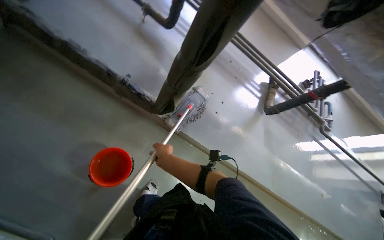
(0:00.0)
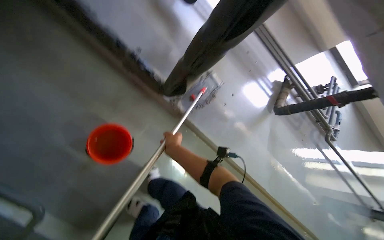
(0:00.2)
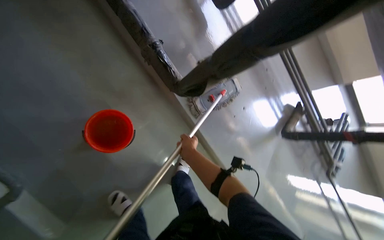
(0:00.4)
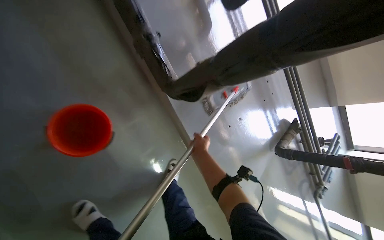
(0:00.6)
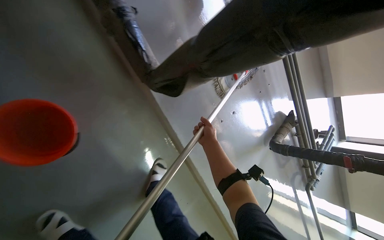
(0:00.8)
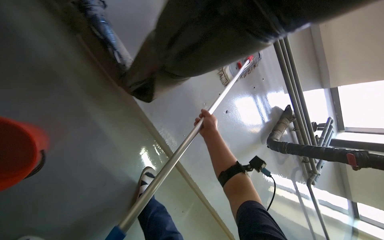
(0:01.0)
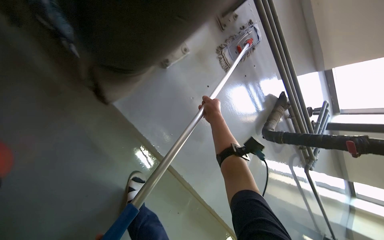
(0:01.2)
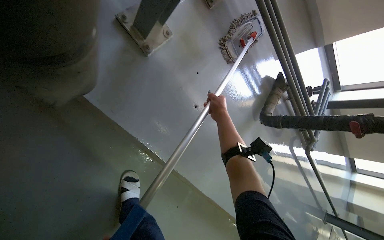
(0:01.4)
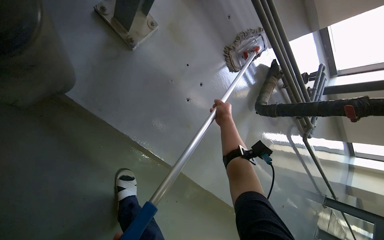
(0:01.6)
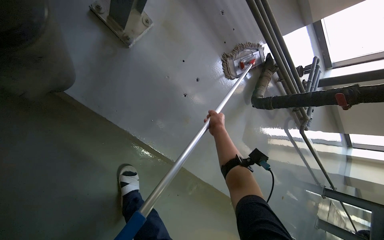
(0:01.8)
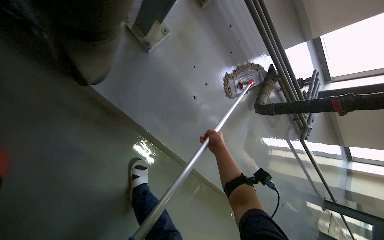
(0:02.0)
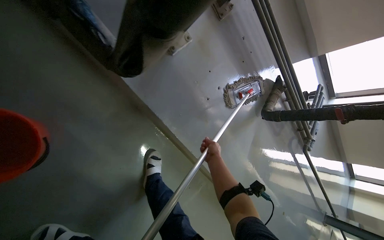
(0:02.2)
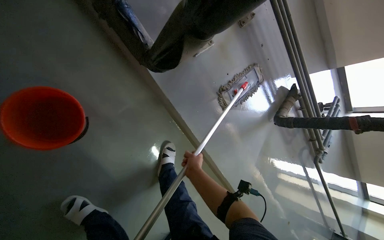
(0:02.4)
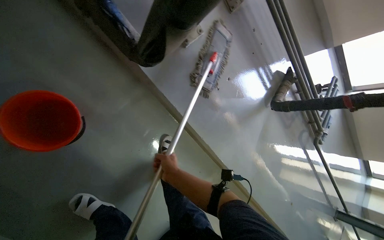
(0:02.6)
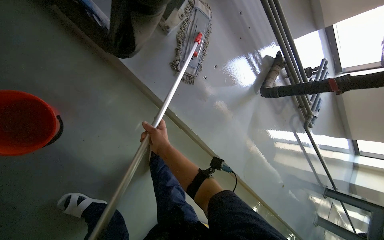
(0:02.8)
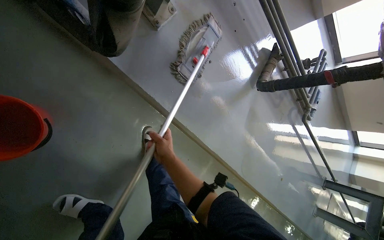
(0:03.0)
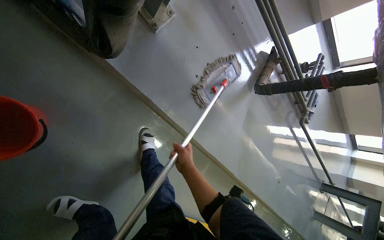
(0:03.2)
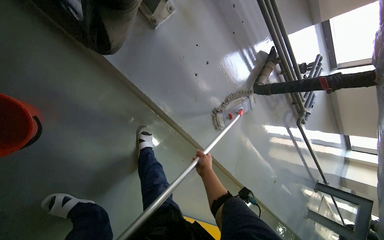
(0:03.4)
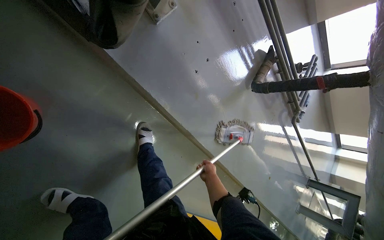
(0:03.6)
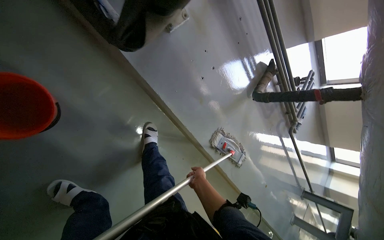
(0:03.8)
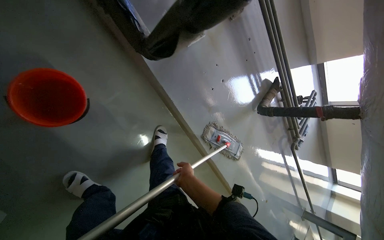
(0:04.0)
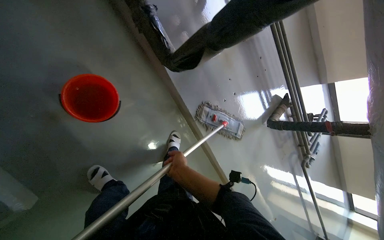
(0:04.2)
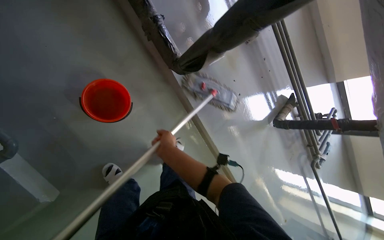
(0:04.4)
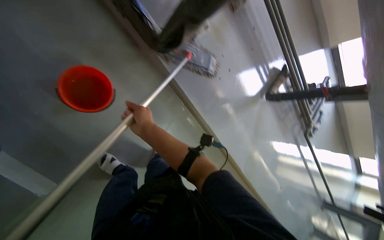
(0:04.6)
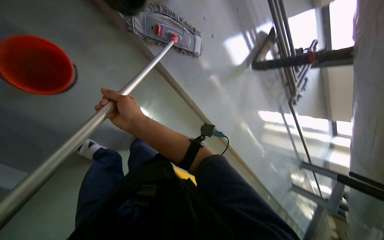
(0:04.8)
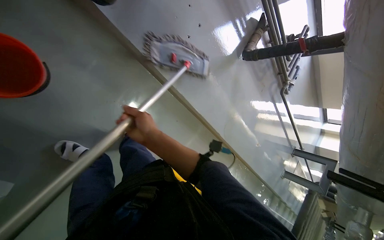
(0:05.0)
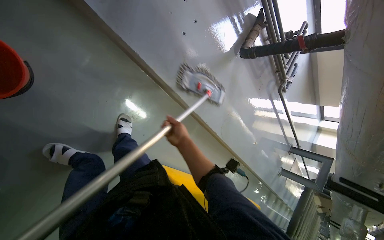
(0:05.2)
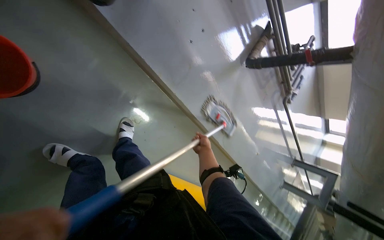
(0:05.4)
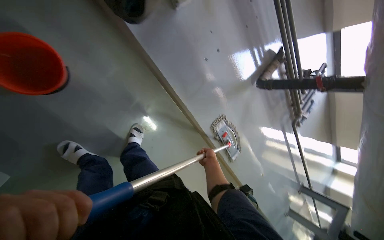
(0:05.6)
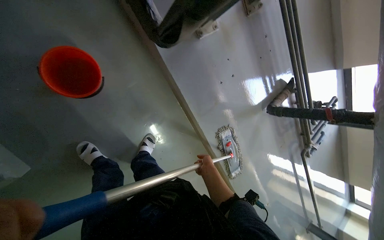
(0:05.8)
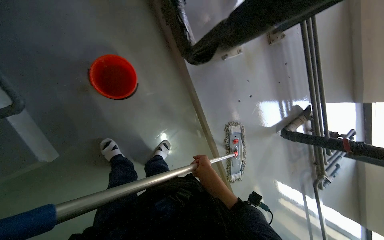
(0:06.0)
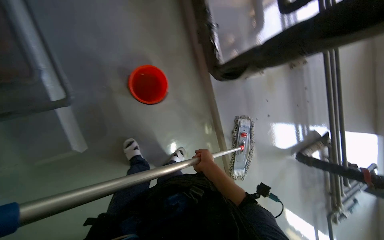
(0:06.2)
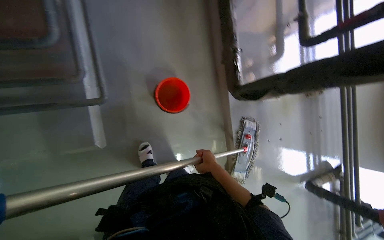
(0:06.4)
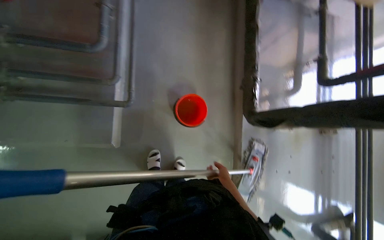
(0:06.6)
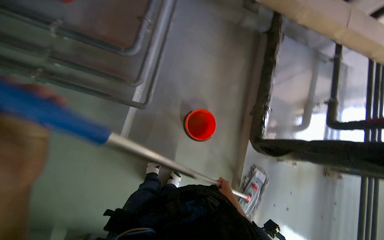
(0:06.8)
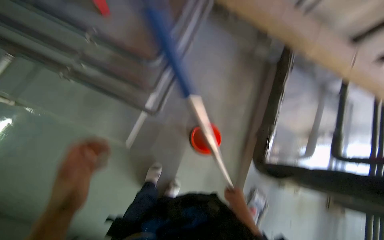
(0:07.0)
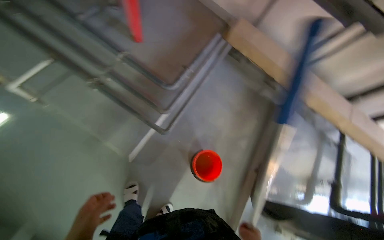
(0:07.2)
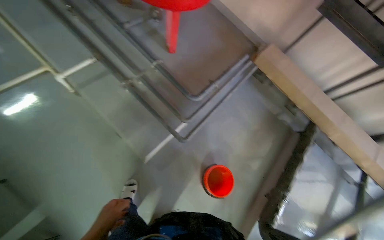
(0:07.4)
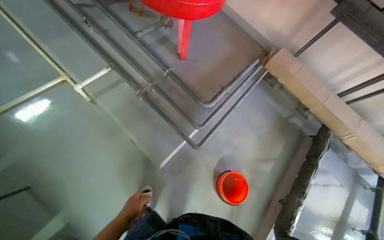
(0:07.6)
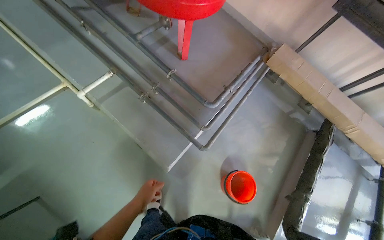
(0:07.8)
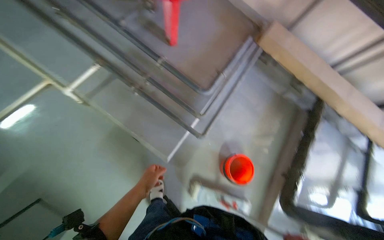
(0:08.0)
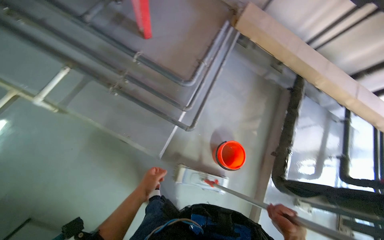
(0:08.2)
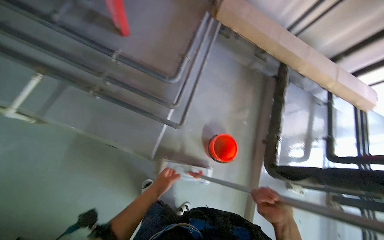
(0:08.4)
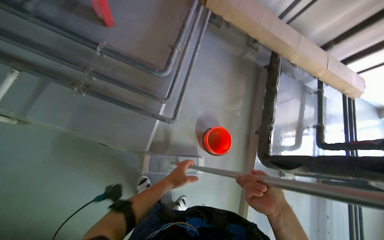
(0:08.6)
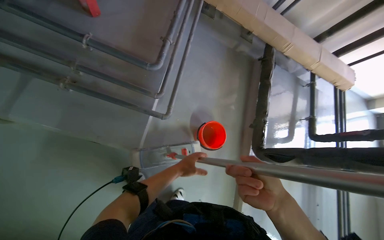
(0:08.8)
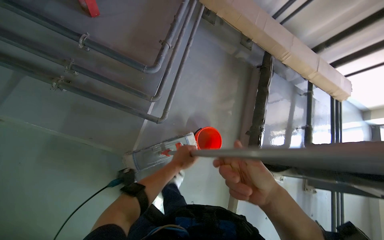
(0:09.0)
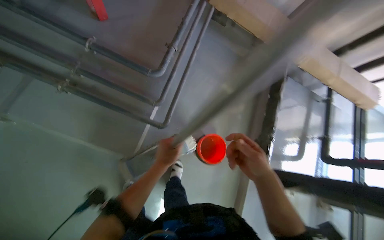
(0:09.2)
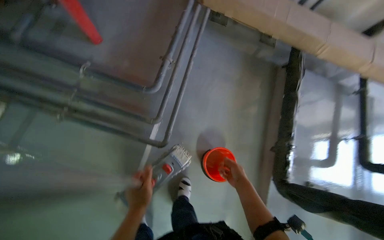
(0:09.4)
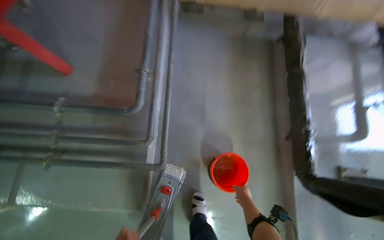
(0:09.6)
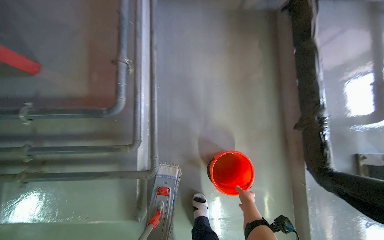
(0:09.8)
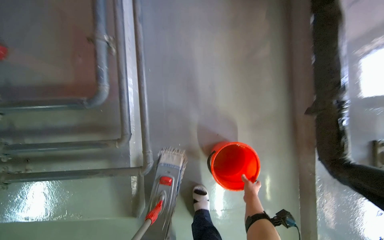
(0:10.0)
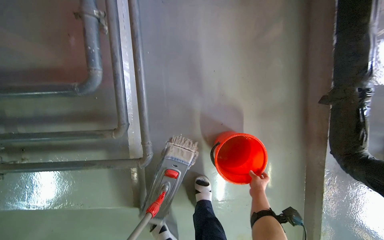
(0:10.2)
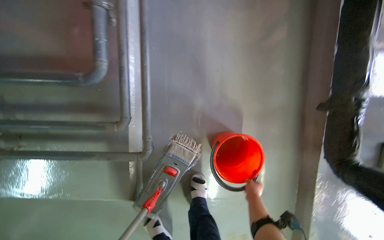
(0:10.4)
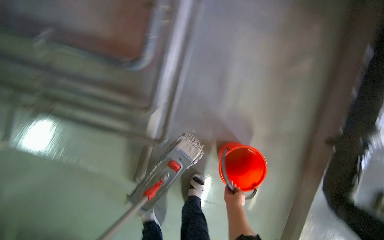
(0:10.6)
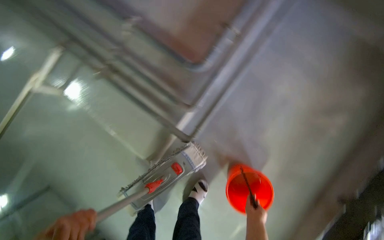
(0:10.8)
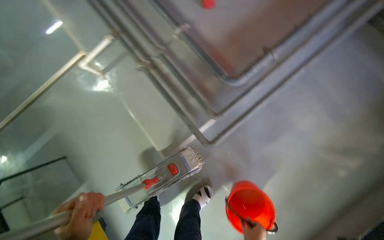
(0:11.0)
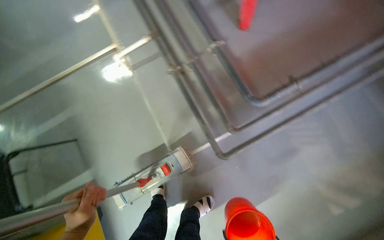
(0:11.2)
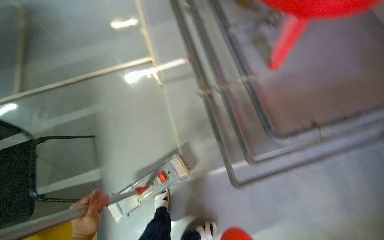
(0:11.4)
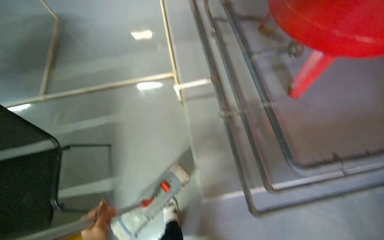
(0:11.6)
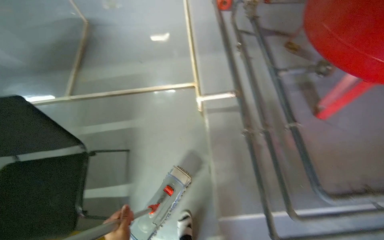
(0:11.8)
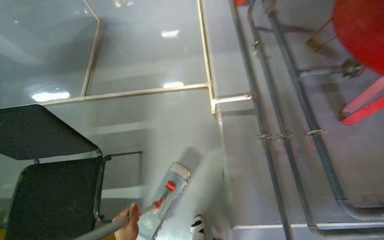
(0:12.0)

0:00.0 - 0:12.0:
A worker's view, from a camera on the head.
Job: mopping floor.
The whole recording: Mopping floor. The worker mops the floor, occasionally wringing and adjusting the mop head.
0:00.0 - 0:01.6: The head travels about 60 cm. The view tips downward by roughly 15 degrees.
0:01.6 - 0:03.0: The right hand heads to the left, nearer to the camera and down the picture, covering about 50 cm.
0:03.0 - 0:04.4: The camera pitches upward, by about 15 degrees. The right hand travels to the right and back again, about 15 cm each way.
0:06.0 - 0:07.6: The camera travels approximately 60 cm. The wearer looks roughly 65 degrees further to the left. The view tips upward by roughly 45 degrees.
0:07.6 - 0:09.0: The wearer's head swings roughly 25 degrees to the right. The view tilts roughly 15 degrees downward.
0:09.0 - 0:10.4: The wearer moves some 70 cm. The view pans to the left by approximately 15 degrees. The view tilts some 20 degrees downward.
0:10.4 - 0:12.0: The head travels some 90 cm. The head turns to the left by about 85 degrees. The camera pitches upward, by some 20 degrees.

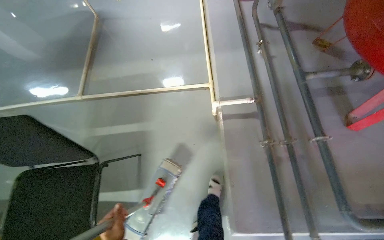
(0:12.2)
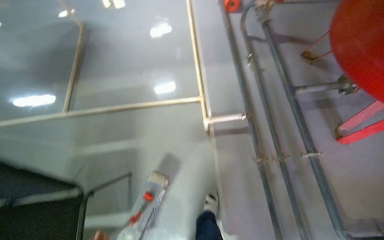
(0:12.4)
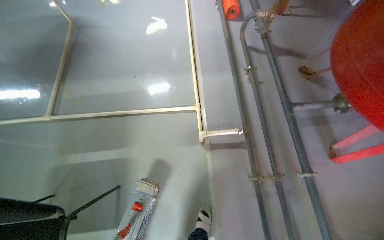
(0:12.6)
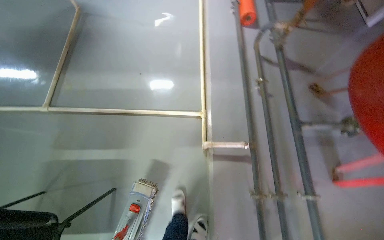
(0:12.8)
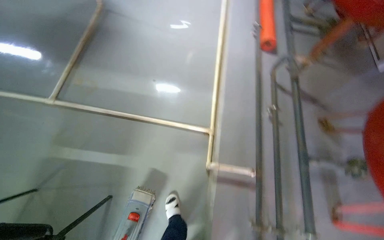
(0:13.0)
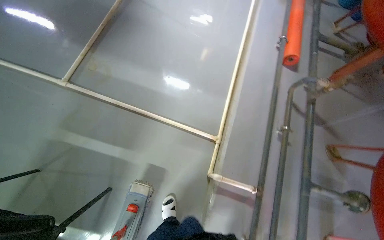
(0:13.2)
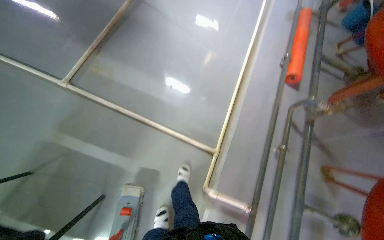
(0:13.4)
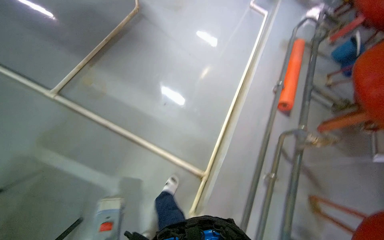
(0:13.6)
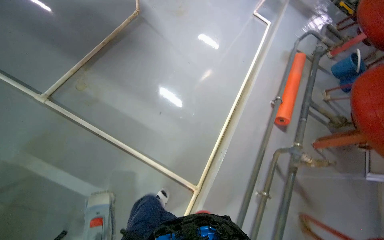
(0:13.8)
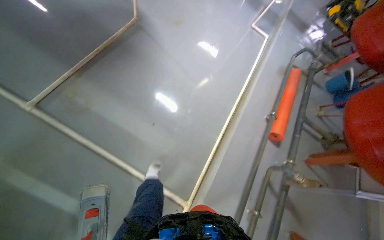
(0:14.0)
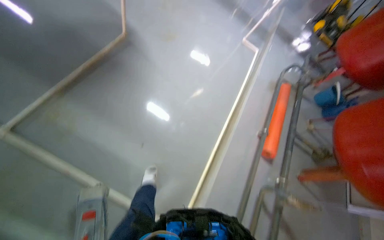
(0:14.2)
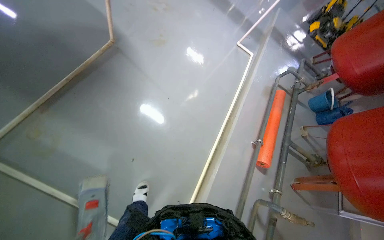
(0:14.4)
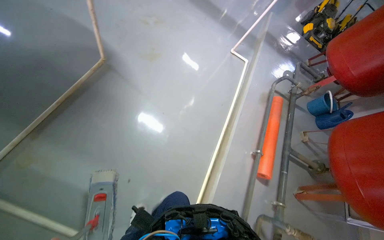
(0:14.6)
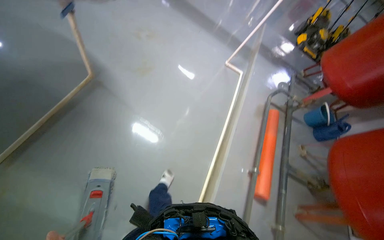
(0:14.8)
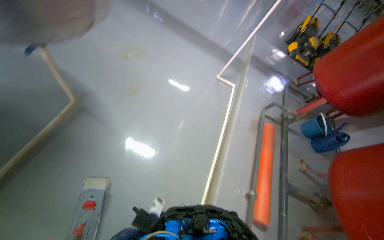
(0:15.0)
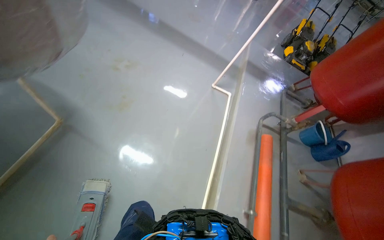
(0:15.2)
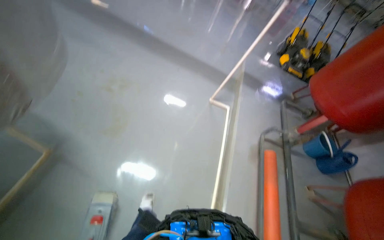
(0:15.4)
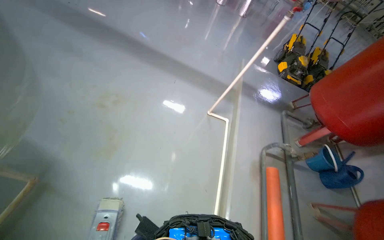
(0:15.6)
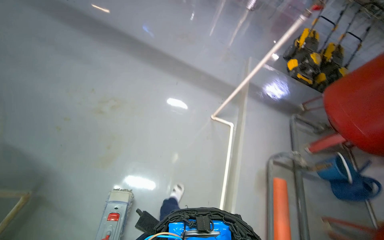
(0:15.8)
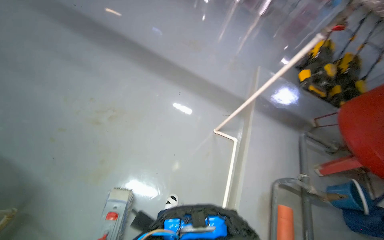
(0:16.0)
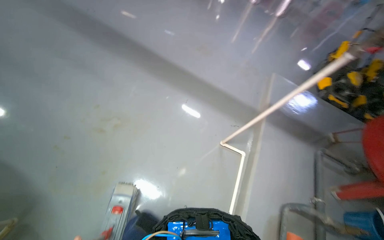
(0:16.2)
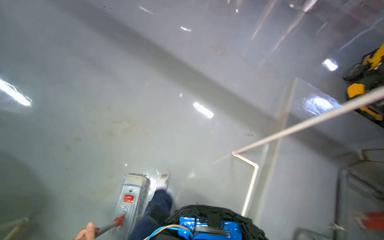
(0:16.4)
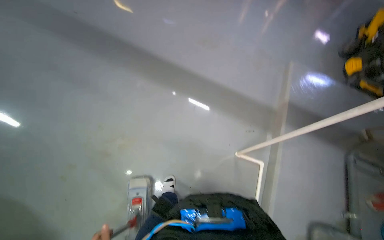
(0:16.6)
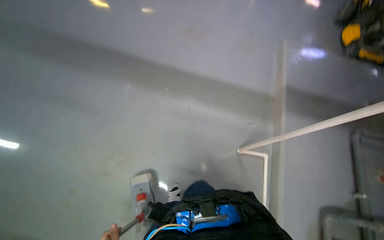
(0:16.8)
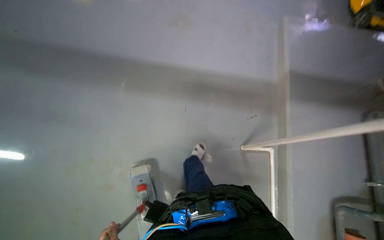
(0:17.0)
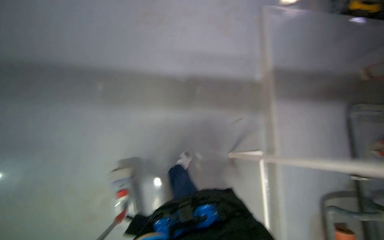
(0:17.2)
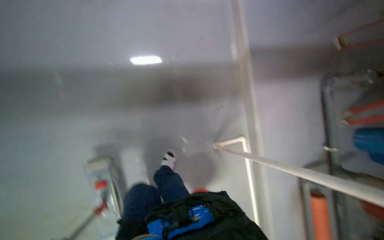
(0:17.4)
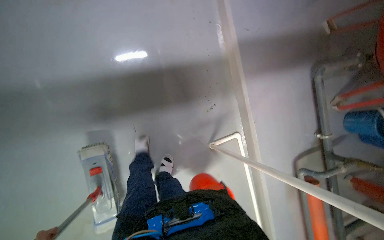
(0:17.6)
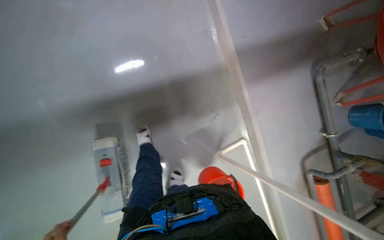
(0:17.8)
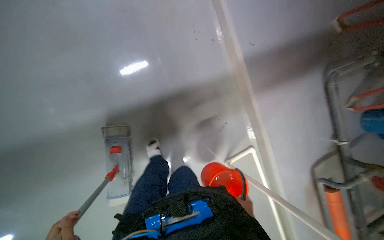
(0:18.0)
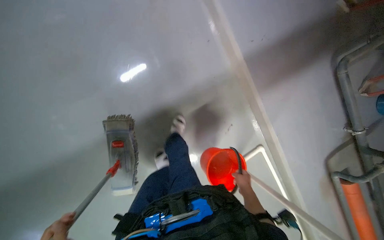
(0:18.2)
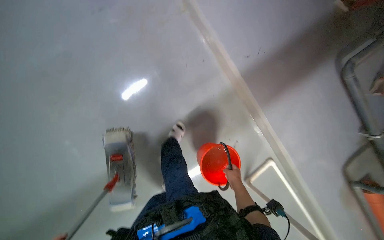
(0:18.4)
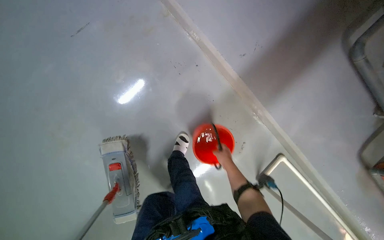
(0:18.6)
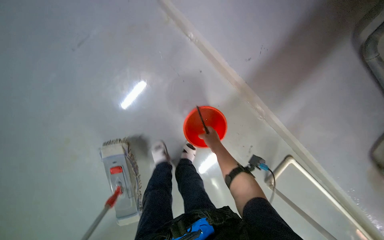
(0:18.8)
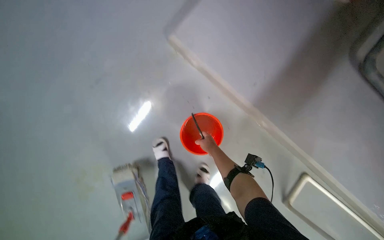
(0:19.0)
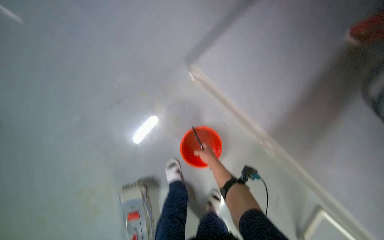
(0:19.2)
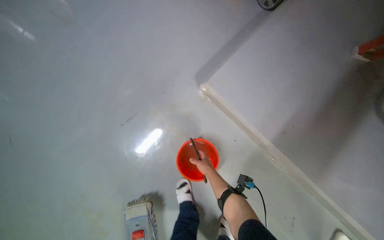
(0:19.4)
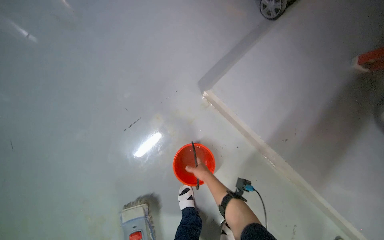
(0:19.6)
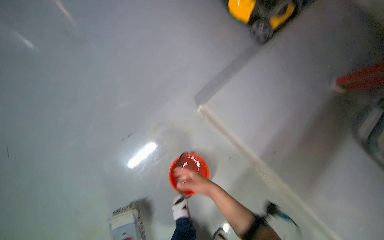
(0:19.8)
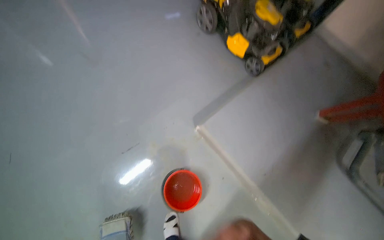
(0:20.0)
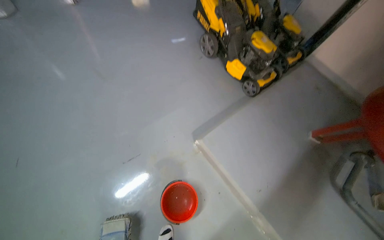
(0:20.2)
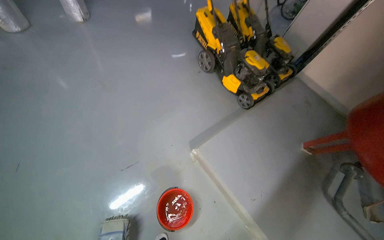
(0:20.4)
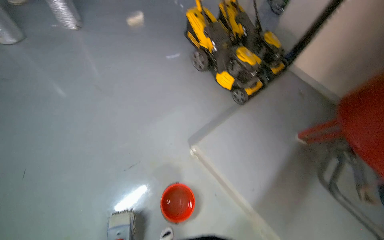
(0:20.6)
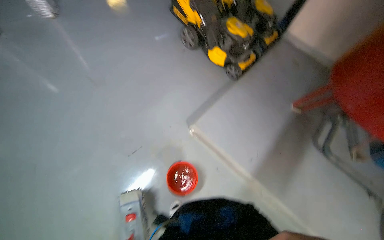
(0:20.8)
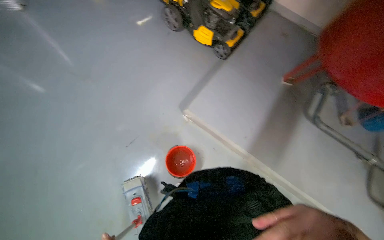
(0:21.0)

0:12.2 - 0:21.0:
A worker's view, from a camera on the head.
Job: mopping floor.
The whole recording: Mopping floor. The worker mops the floor, occasionally wringing and adjusting the mop head.
0:12.2 - 0:13.6: The camera is carried approximately 80 cm. The scene turns some 35 degrees clockwise in the picture.
0:13.6 - 0:15.2: The camera travels approximately 1 m.
0:15.2 - 0:16.6: The camera travels roughly 1 m.
0:16.6 - 0:18.0: The wearer moves some 60 cm. The view tilts some 15 degrees downward. The scene rotates counterclockwise by approximately 30 degrees.
0:18.0 - 0:19.6: The view pans to the left by about 15 degrees. The view tips upward by approximately 30 degrees.
0:19.6 - 0:21.0: The head travels some 40 cm.
